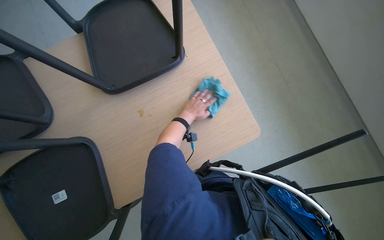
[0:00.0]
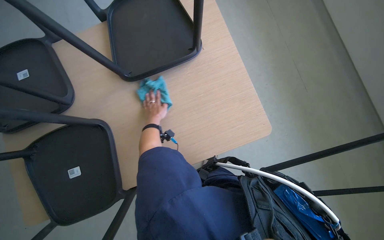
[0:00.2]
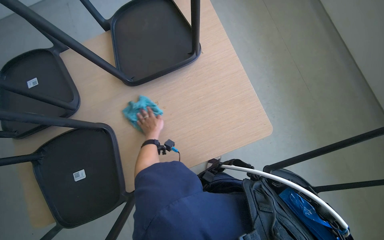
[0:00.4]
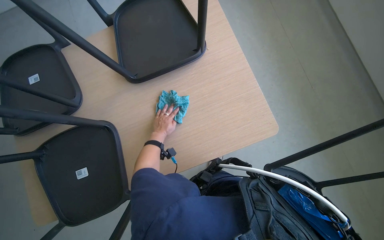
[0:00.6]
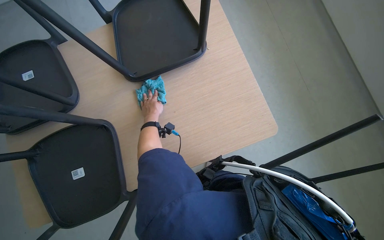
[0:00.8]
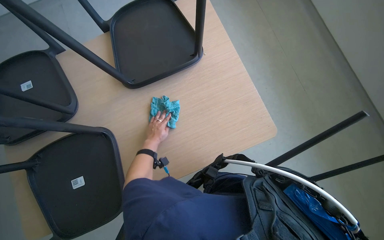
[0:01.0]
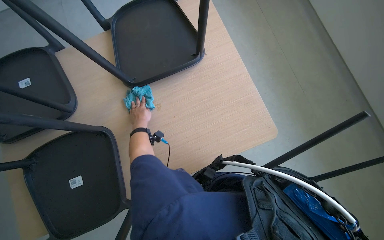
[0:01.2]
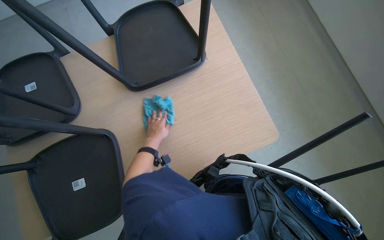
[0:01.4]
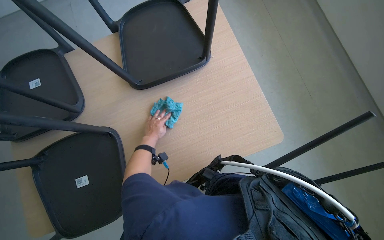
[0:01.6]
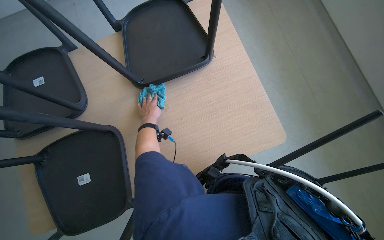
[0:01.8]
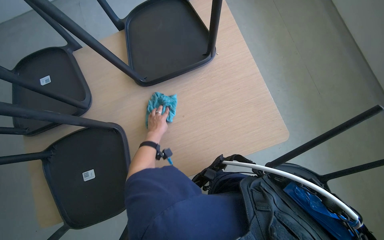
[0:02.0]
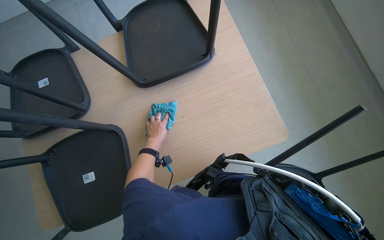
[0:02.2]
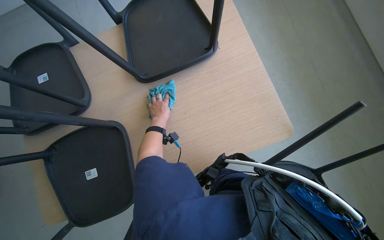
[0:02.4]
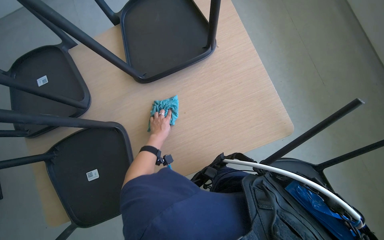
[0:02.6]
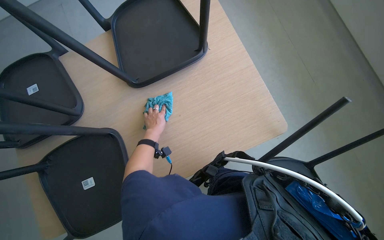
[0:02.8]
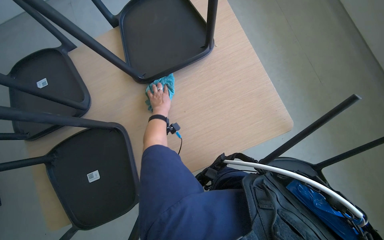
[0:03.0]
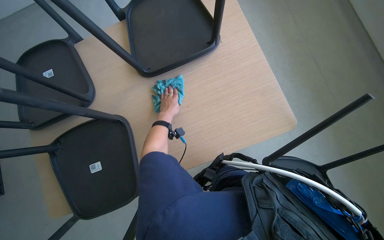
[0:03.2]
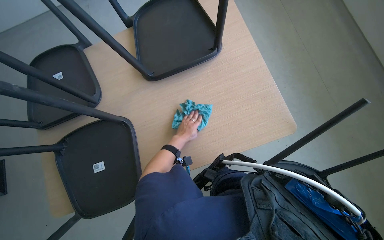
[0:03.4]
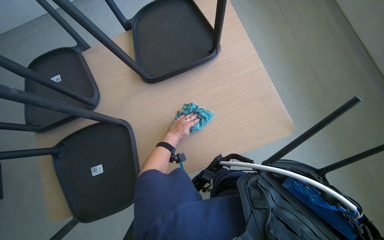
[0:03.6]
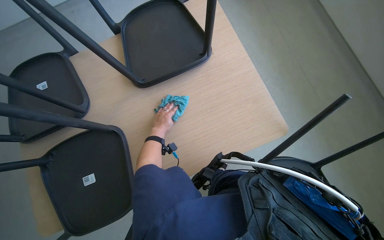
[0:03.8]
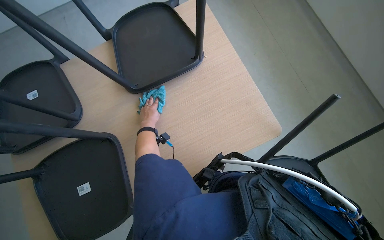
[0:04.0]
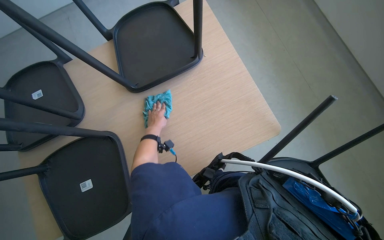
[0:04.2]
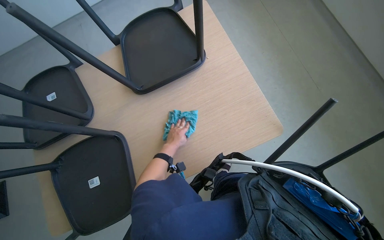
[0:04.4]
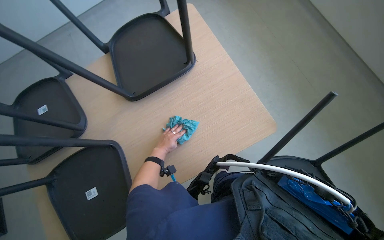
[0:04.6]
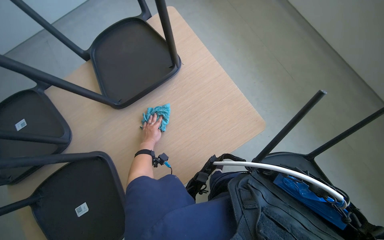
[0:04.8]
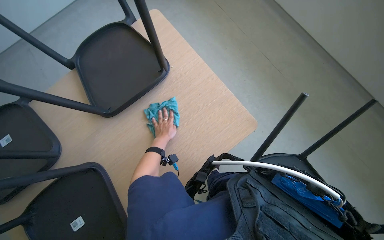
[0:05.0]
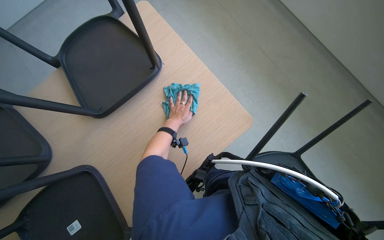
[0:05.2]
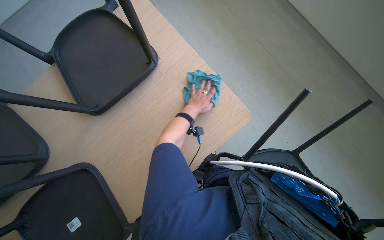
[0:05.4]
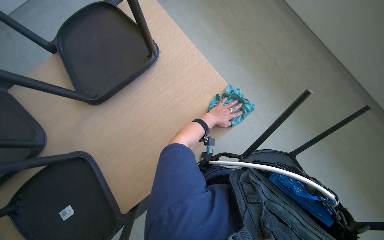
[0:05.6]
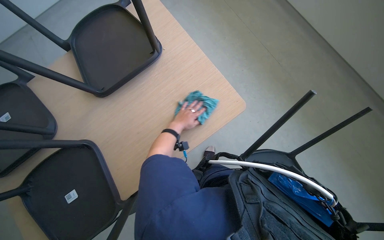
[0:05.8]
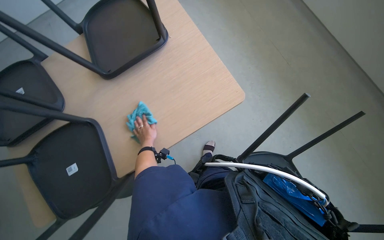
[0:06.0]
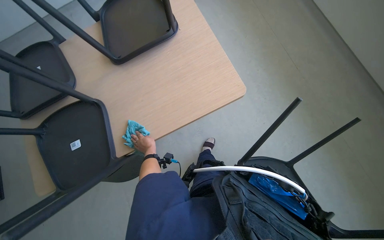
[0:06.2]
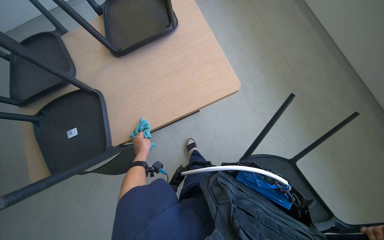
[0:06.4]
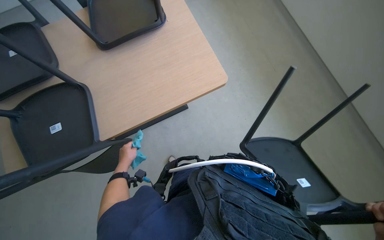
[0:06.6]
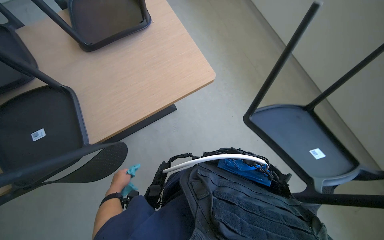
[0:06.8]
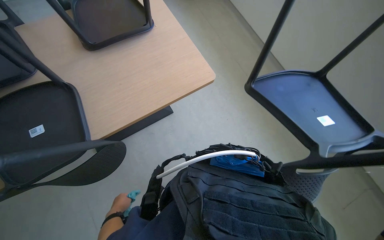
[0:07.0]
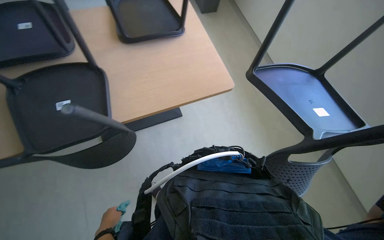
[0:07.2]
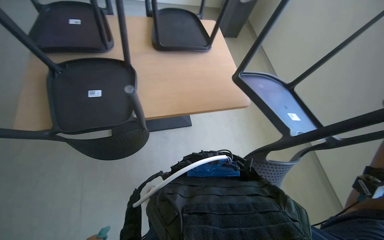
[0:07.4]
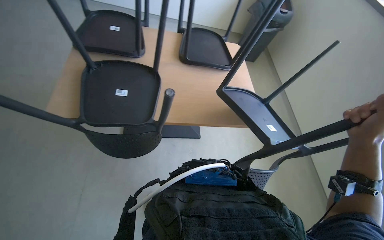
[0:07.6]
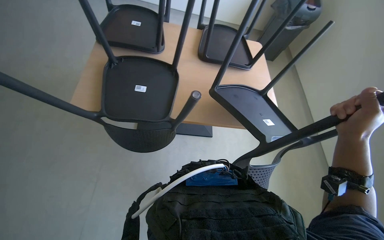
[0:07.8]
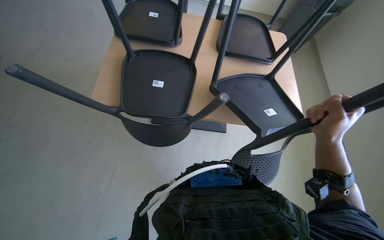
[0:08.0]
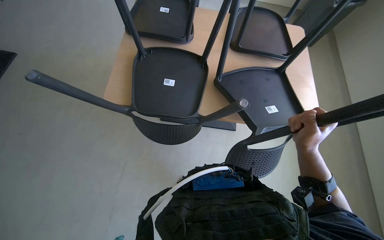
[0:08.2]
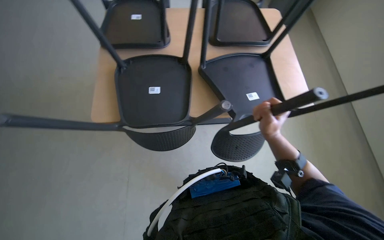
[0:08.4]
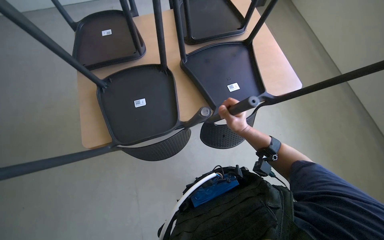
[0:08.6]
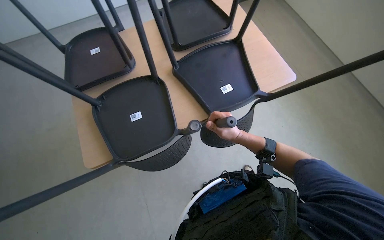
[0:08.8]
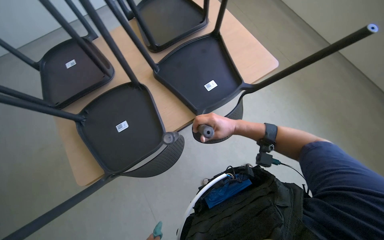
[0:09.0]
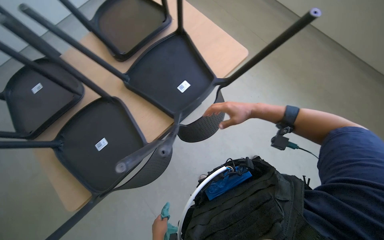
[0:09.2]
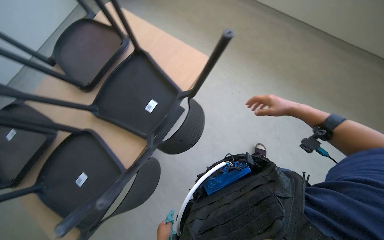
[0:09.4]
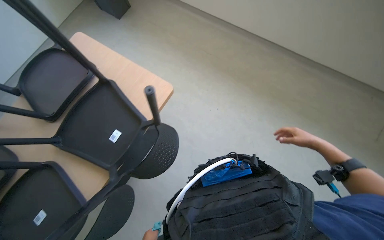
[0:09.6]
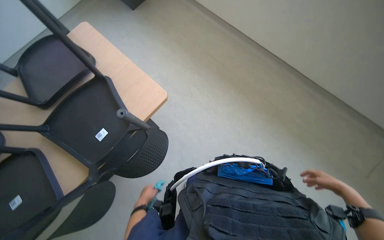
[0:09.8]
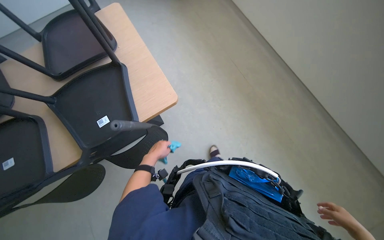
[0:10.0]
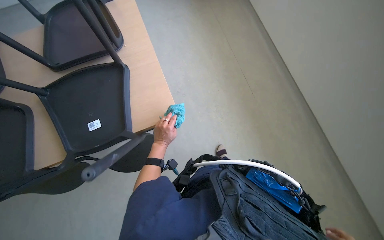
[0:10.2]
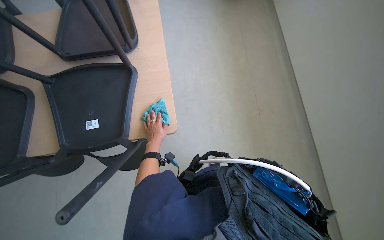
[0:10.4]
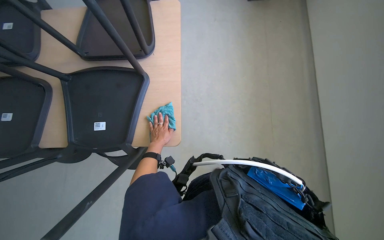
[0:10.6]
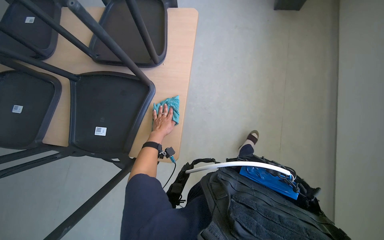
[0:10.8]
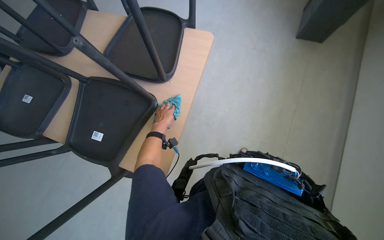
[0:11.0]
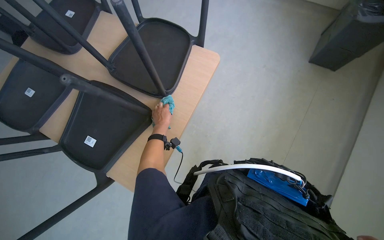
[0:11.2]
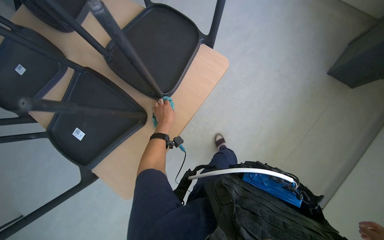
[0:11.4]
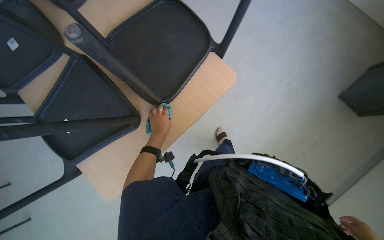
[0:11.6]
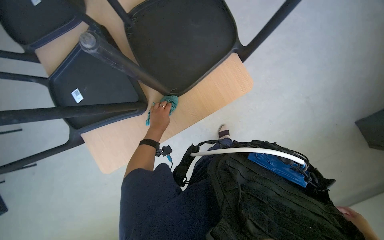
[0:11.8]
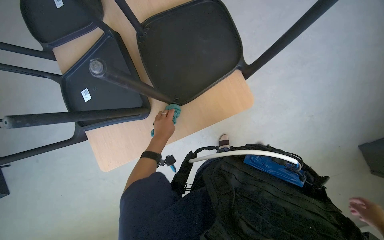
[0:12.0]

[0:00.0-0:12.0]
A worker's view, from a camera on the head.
Job: wiping surfaces.
The whole recording: Wiping table surfaces. The worker squeezes a cloth and wipes multiple table surfaces.
0:00.0 to 0:01.6: The left hand goes about 25 cm to the left and down the picture.
0:01.6 to 0:03.0: The left hand swings up and down the picture, roughly 10 cm each way, with 2 reversals.
0:03.0 to 0:04.4: The left hand goes about 10 cm down the picture.
0:04.4 to 0:06.0: The left hand moves about 25 cm to the right and comes back.
0:07.6 to 0:09.0: The scene rotates counterclockwise by about 30 degrees.
0:10.4 to 0:12.0: The wearer moves some 60 cm. The head rotates approximately 65 degrees to the left. The wearer looks about 15 degrees further downward.

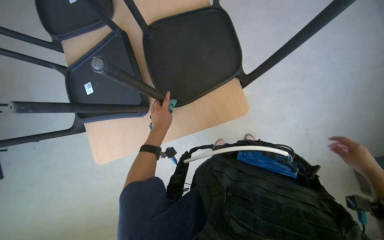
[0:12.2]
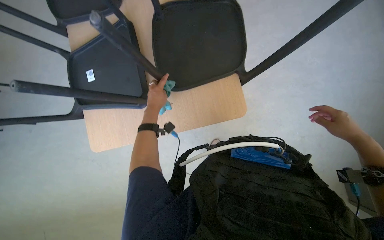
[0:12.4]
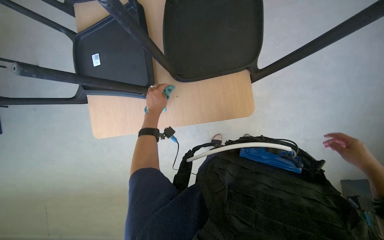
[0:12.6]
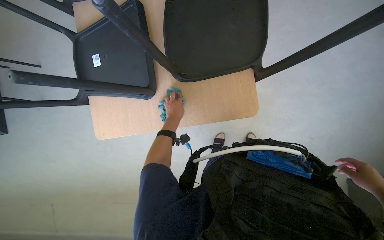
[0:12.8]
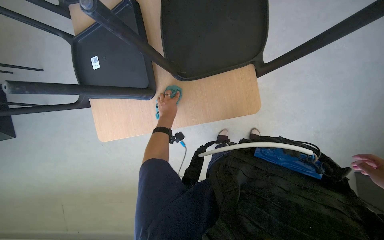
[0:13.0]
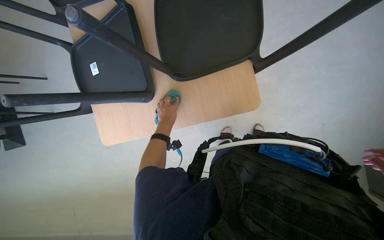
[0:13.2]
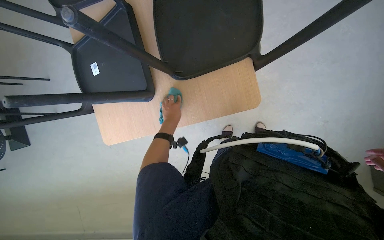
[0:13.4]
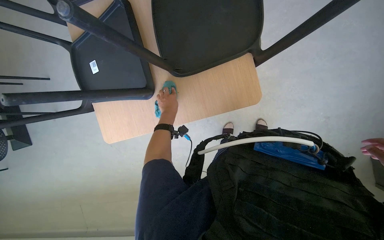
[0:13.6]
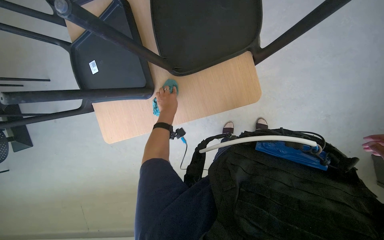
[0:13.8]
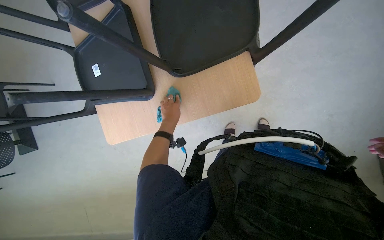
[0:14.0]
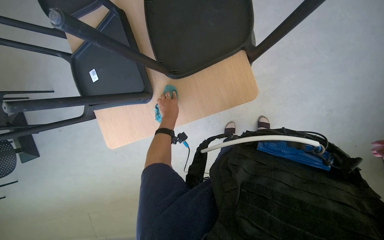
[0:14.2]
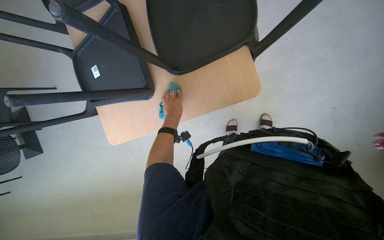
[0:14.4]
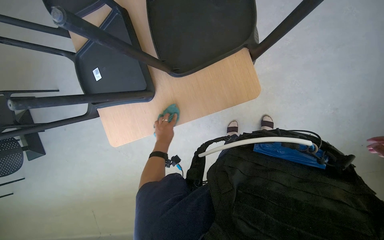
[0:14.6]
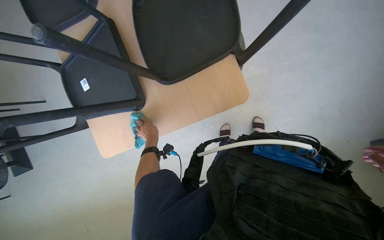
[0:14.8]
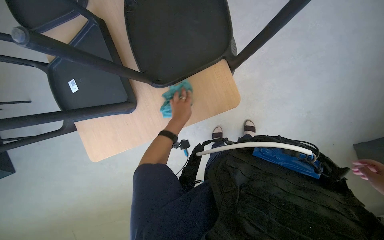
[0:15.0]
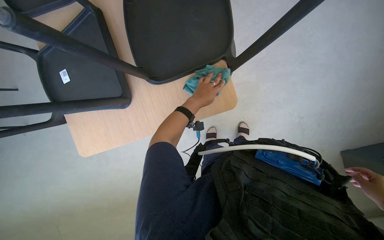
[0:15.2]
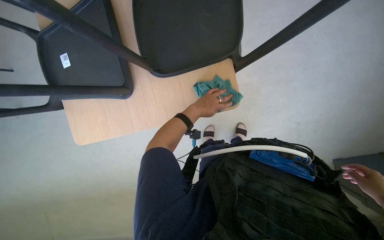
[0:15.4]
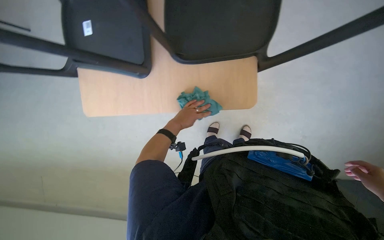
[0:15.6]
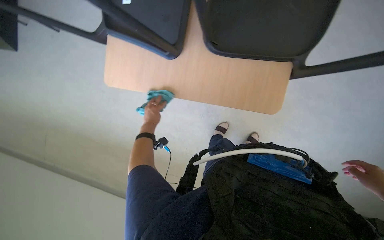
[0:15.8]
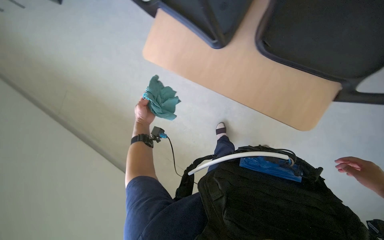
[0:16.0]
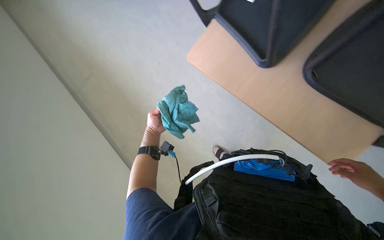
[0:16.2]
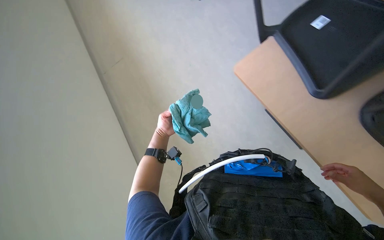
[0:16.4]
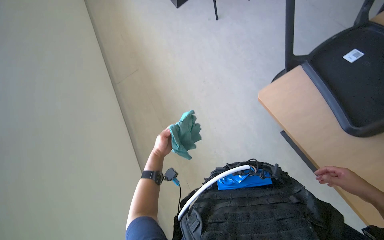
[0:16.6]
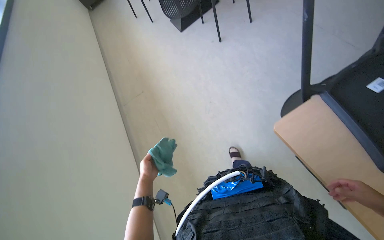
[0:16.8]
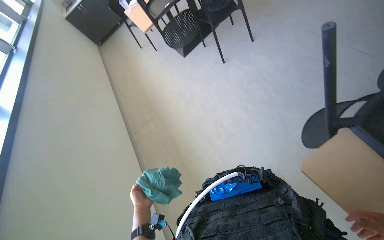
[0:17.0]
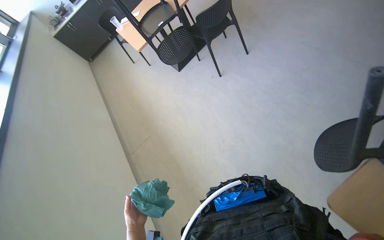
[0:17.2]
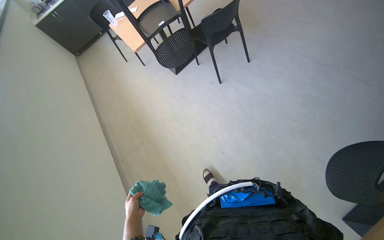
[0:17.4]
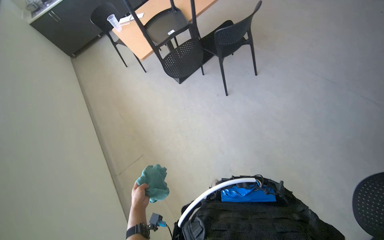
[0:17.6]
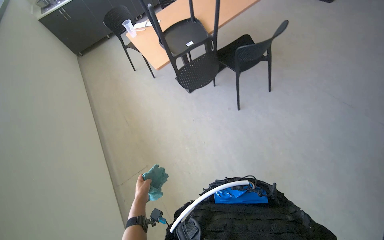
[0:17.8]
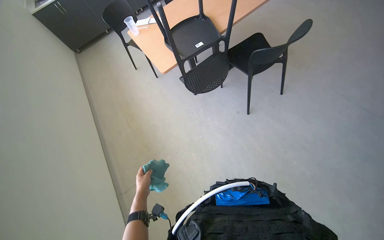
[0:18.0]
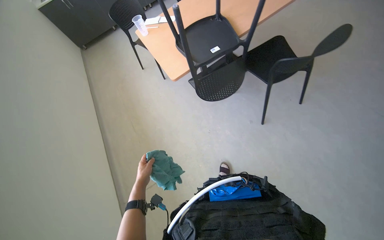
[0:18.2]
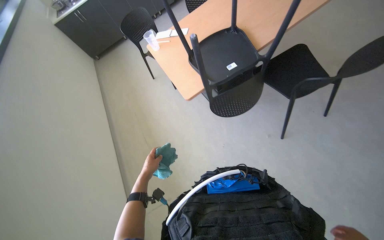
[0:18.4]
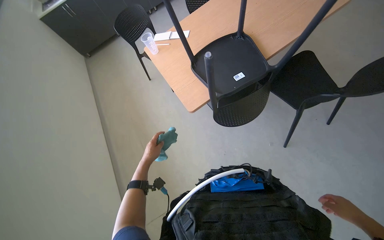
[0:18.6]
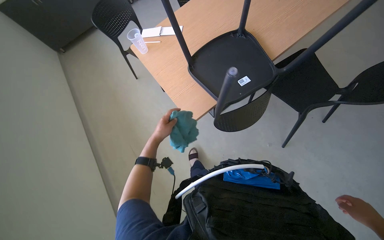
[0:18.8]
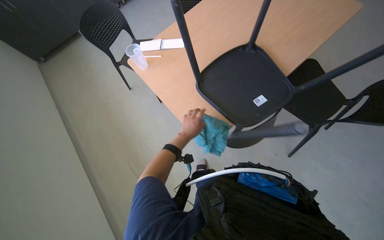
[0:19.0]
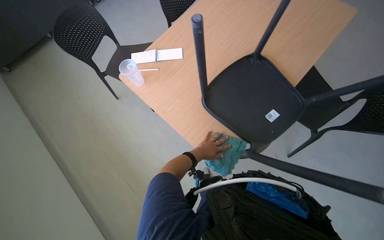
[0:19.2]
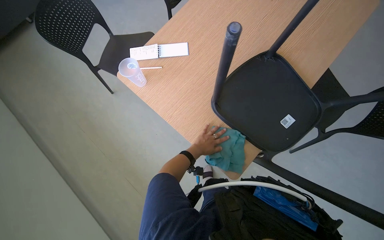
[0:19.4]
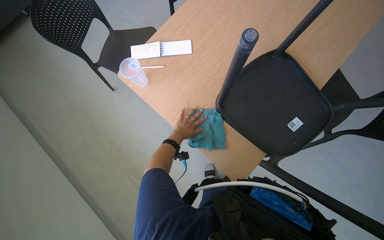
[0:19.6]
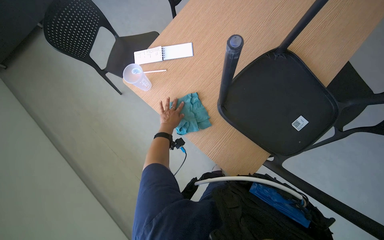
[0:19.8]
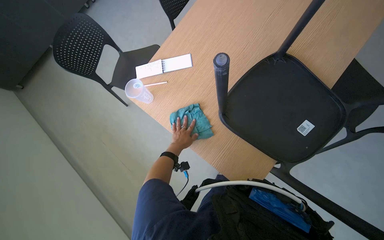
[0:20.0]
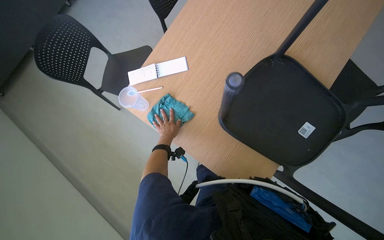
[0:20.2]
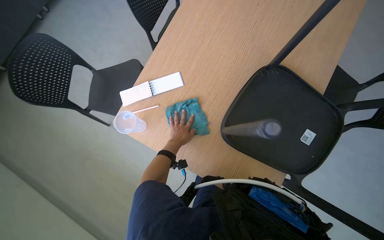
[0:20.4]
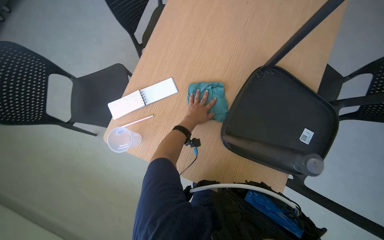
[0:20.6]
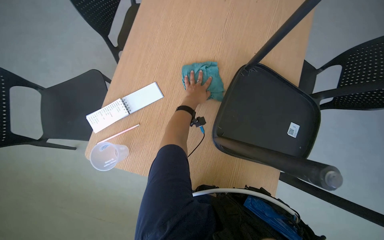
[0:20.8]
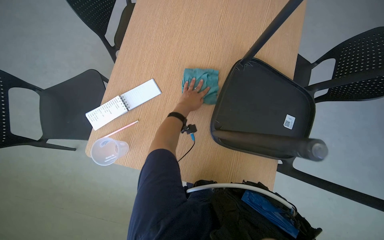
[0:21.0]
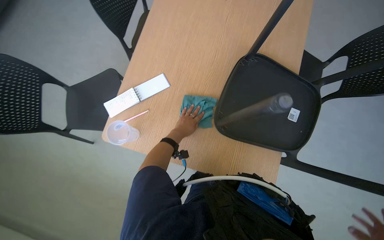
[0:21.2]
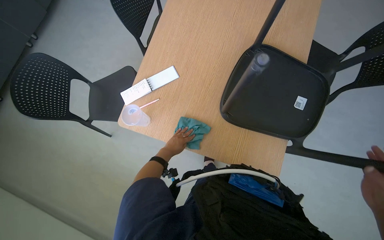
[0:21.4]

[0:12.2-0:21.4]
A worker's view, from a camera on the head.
Job: wiping surfaces.
The whole recording: Wiping table surfaces. The worker squeezes a cloth and wipes multiple table surfaces.
0:13.8 to 0:15.2: The left hand shifts approximately 15 cm to the right.
0:15.2 to 0:16.8: The left hand goes approximately 30 cm to the left and down the picture.
0:16.8 to 0:18.4: The head travels approximately 1 m.
0:18.4 to 0:19.8: The wearer moves about 80 cm. The wearer's head swings approximately 20 degrees to the right.
